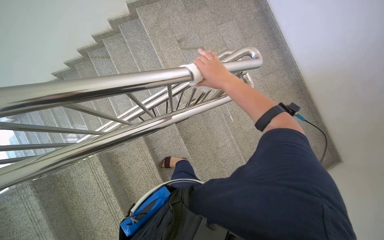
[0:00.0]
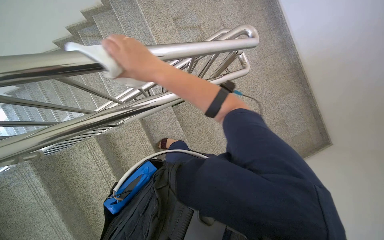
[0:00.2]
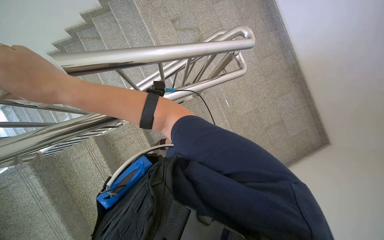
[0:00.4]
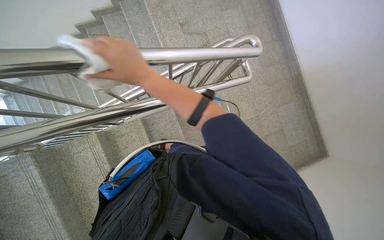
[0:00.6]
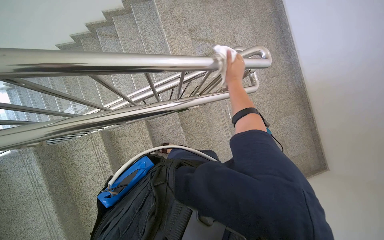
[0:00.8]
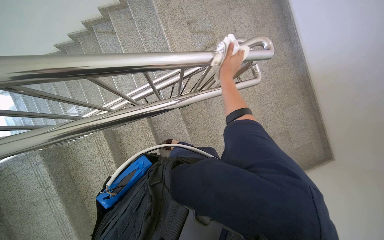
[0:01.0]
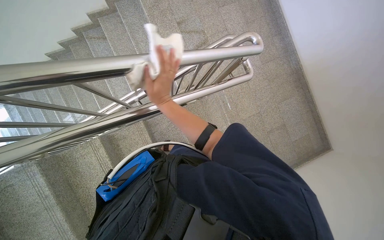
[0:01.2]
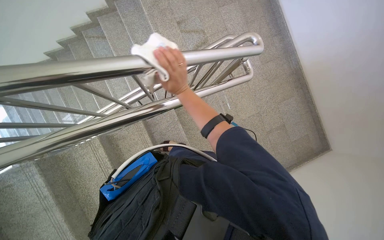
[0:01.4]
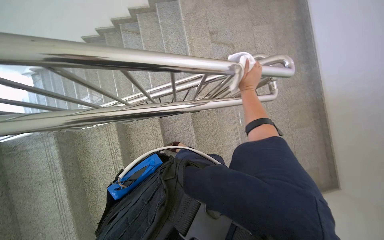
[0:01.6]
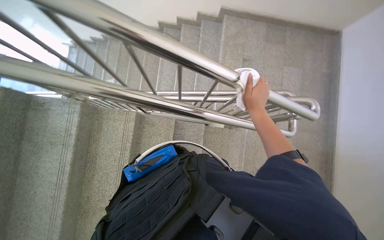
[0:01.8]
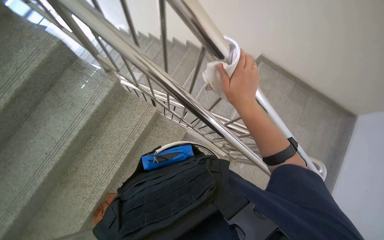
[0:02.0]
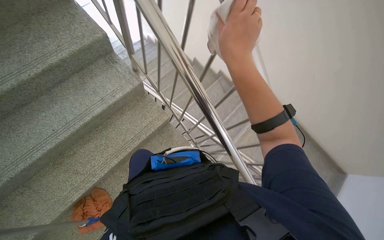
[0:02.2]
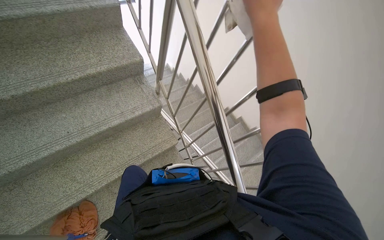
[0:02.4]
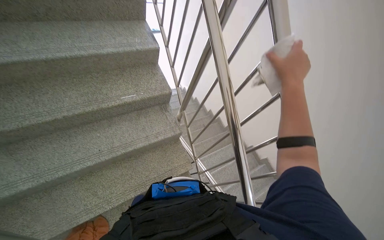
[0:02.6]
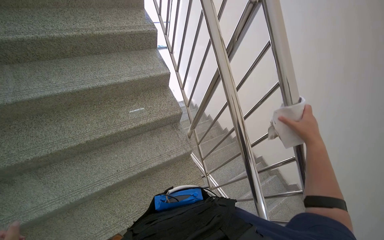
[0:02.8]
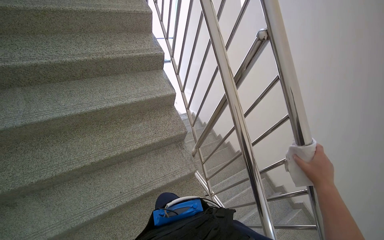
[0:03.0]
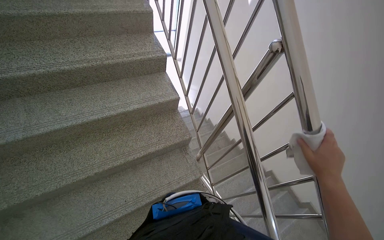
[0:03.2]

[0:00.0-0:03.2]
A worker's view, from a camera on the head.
Job: wiping surfaces.
The whole recording: Wiping stair railing. The worker wipes the metal stair railing with a cloth.
0:00.0 to 0:01.6: The right hand goes left and right, approximately 50 cm each way, reversing 3 times.
0:01.6 to 0:03.2: The wearer moves some 70 cm. The wearer's head swings approximately 75 degrees to the left. The wearer looks some 45 degrees further upward.

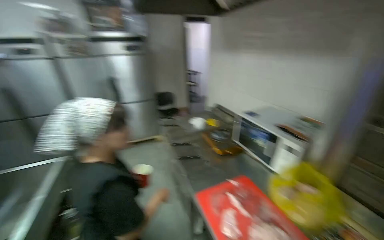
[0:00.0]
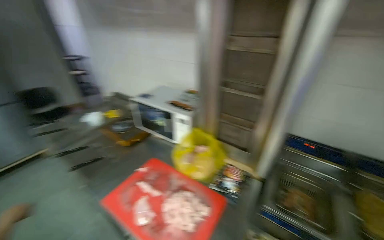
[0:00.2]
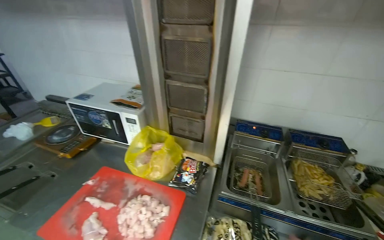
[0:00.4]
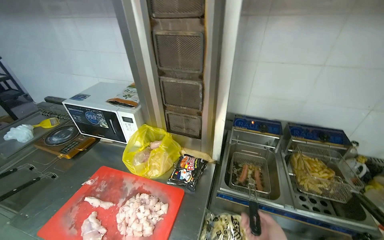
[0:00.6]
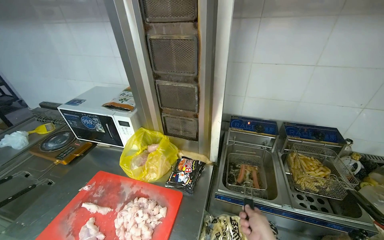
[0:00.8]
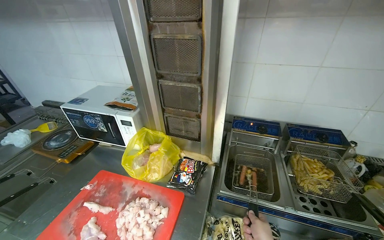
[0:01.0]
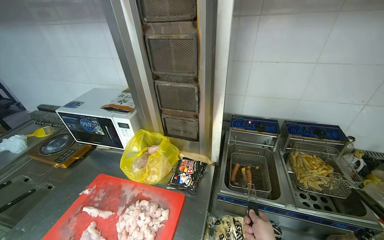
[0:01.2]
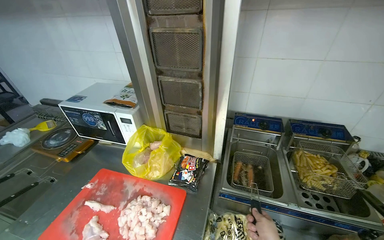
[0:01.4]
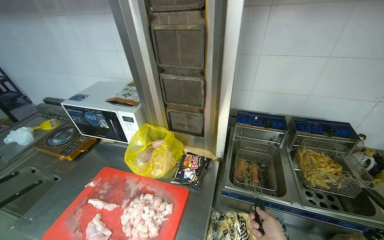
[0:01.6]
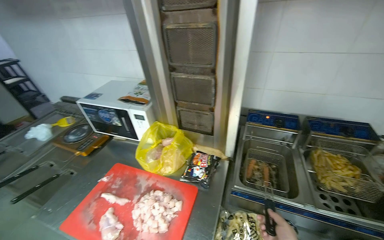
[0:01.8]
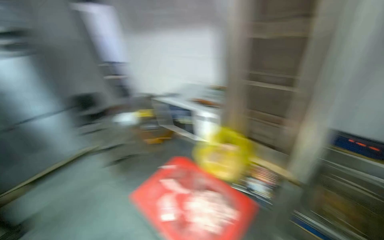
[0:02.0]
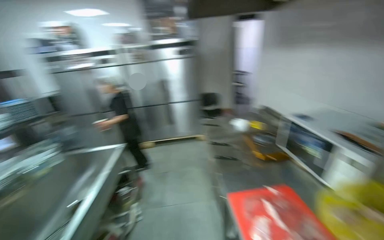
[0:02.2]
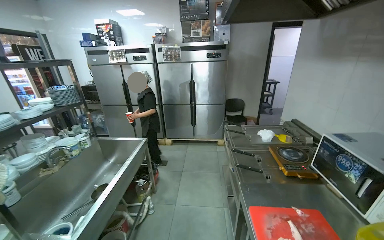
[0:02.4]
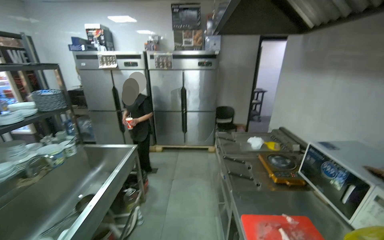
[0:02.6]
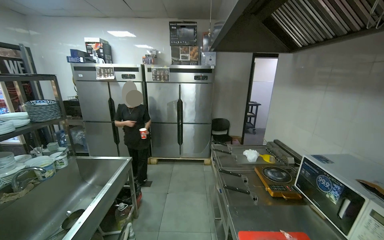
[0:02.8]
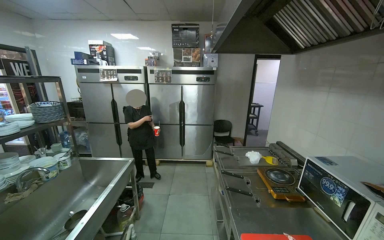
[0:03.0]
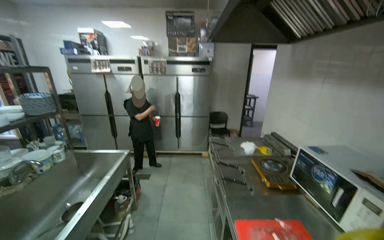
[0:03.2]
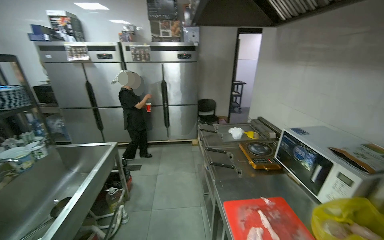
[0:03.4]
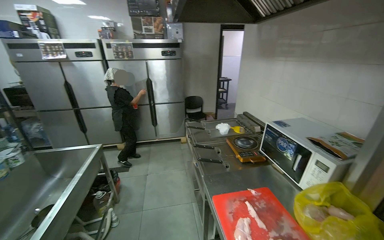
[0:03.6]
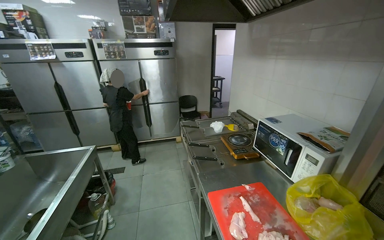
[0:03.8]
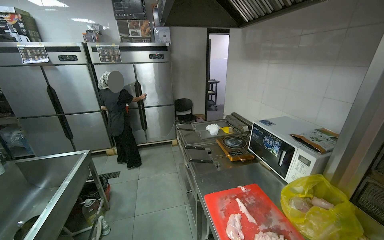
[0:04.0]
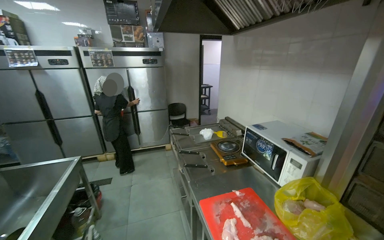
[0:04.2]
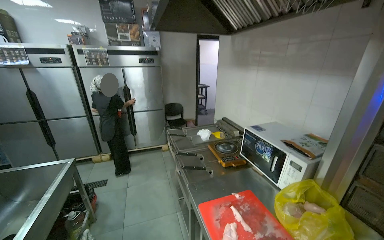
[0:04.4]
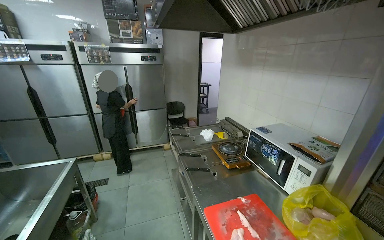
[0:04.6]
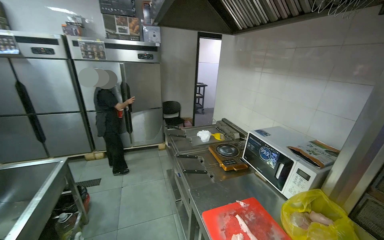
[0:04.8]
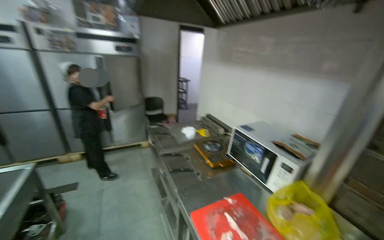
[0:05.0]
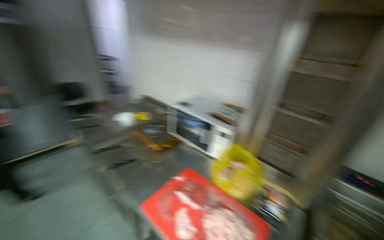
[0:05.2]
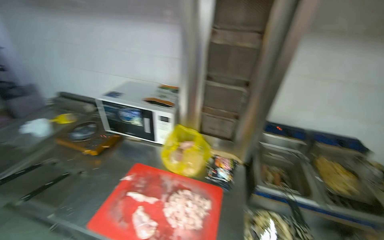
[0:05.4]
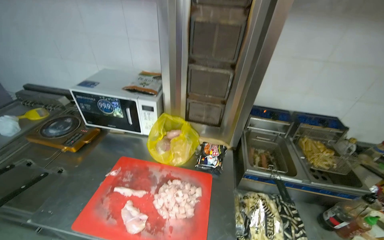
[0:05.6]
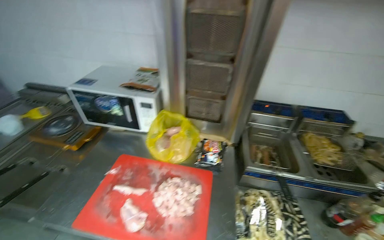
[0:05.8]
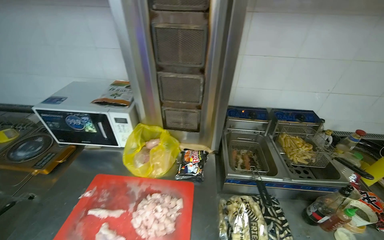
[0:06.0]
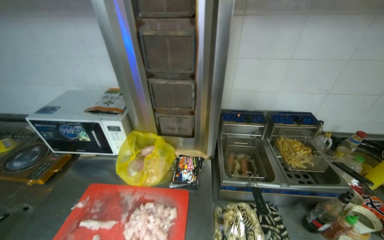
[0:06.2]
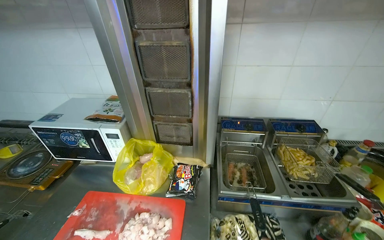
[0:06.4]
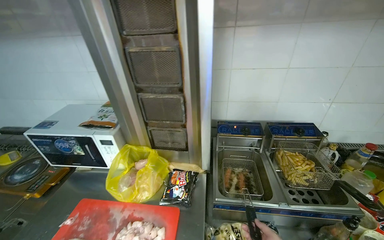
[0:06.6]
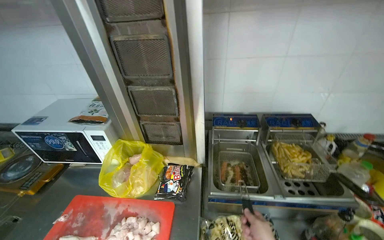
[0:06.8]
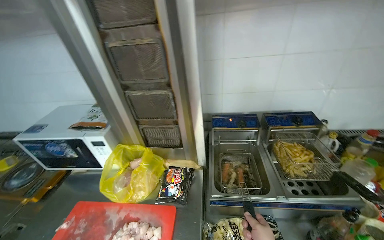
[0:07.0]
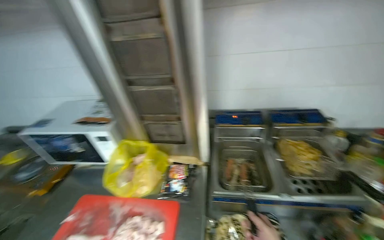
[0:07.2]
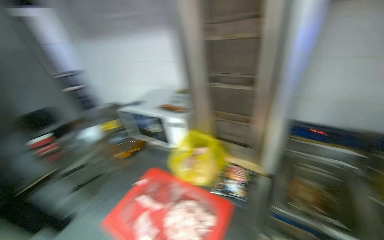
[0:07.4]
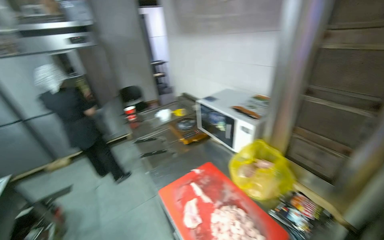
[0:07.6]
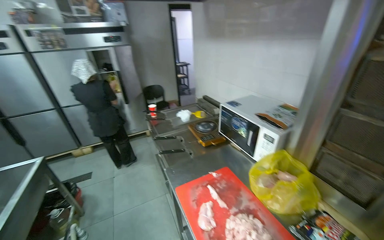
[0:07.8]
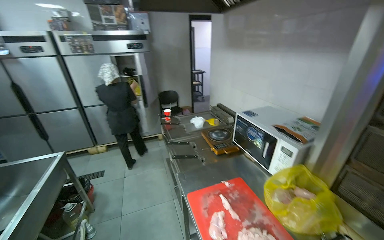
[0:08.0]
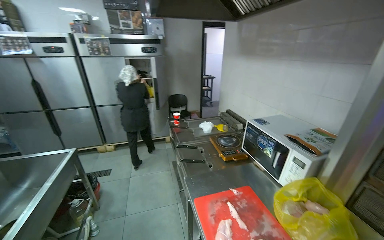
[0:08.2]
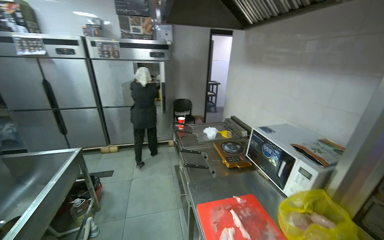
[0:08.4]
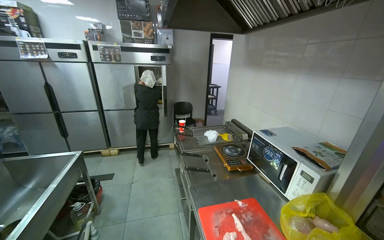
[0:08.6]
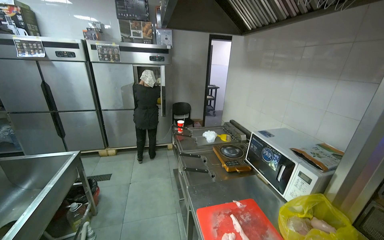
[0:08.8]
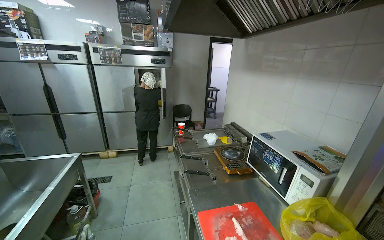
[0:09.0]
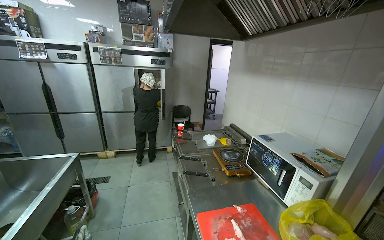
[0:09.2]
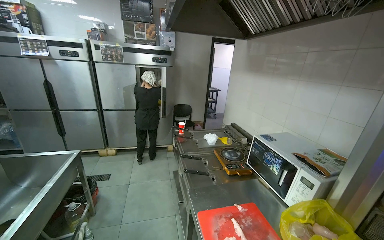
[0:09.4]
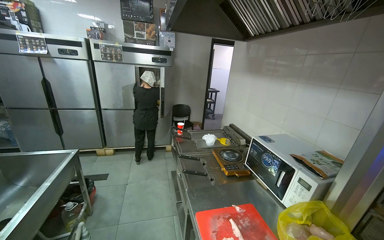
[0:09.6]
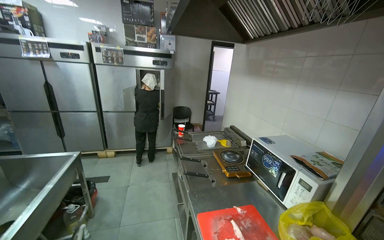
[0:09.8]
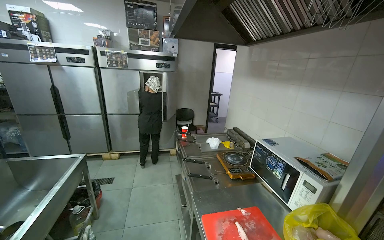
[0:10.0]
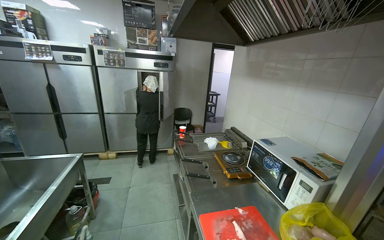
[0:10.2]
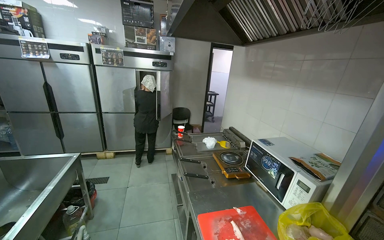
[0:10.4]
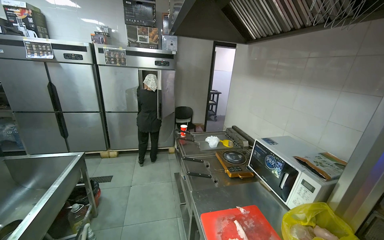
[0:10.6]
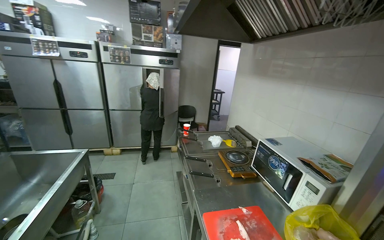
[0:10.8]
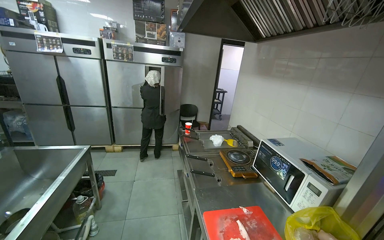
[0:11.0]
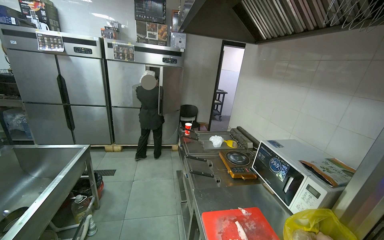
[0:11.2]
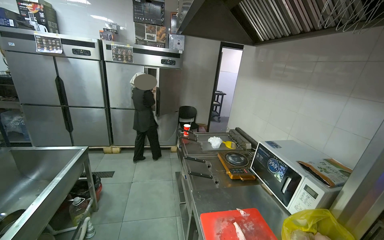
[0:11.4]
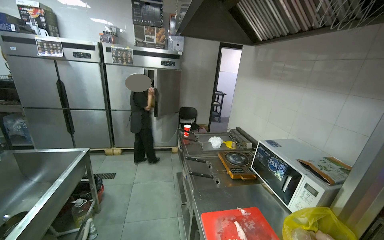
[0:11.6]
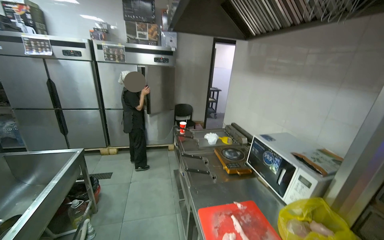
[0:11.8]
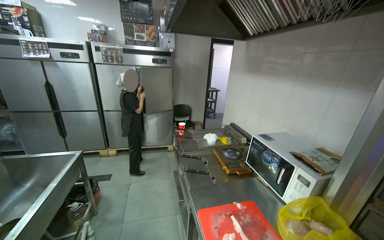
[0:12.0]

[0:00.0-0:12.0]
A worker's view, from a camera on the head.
Job: cooking food.
The whole recording: Frying food and managing ingredients. The worker fries food in the deep fryer and frequently checks ingredients in the refrigerator.
0:00.0 to 0:01.6: The head rotates some 50 degrees to the right. The wearer looks approximately 10 degrees further downward.
0:01.6 to 0:03.0: The wearer looks about 70 degrees further to the left. The view tips upward by some 15 degrees.
0:03.0 to 0:04.4: The view swings about 15 degrees to the right.
0:04.4 to 0:06.0: The wearer looks about 65 degrees further to the right. The camera pitches downward, by some 20 degrees.
0:07.6 to 0:09.0: The head turns to the left by some 20 degrees.

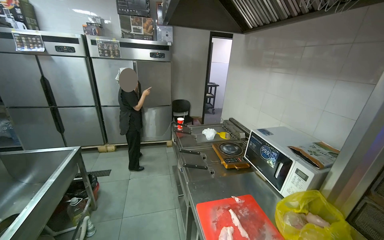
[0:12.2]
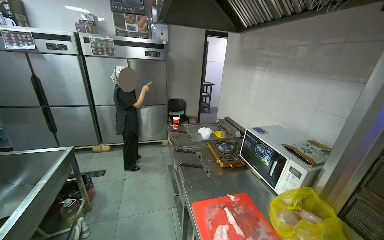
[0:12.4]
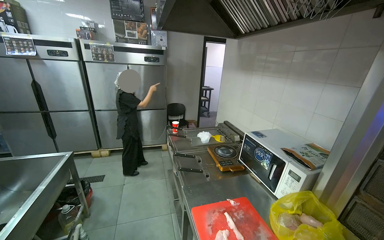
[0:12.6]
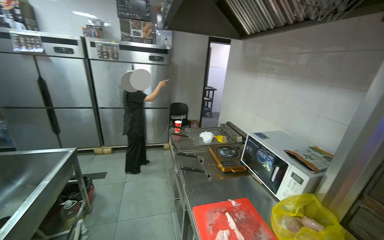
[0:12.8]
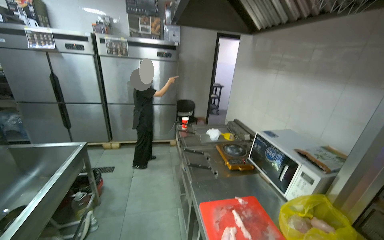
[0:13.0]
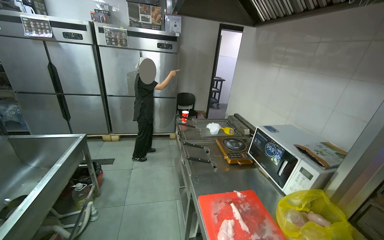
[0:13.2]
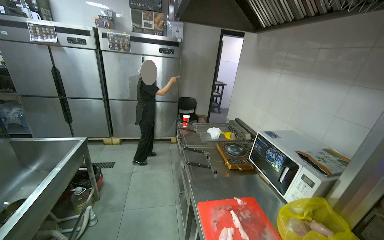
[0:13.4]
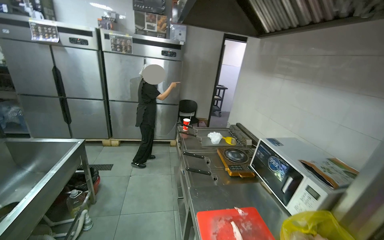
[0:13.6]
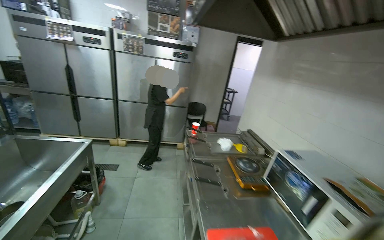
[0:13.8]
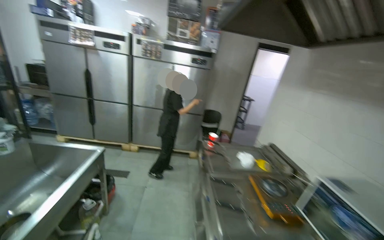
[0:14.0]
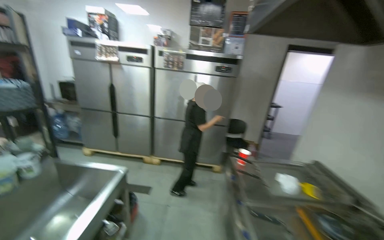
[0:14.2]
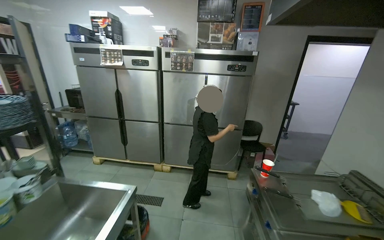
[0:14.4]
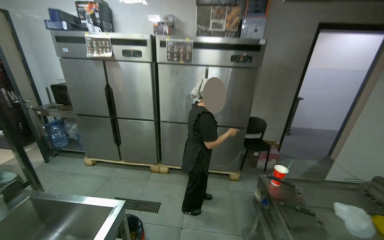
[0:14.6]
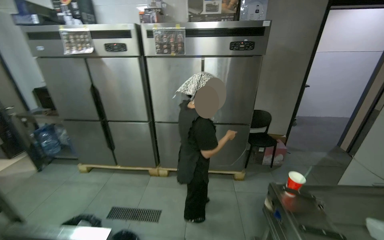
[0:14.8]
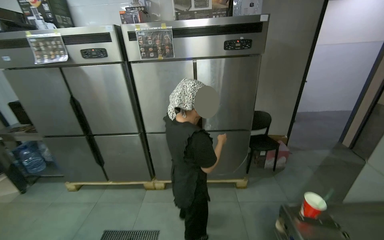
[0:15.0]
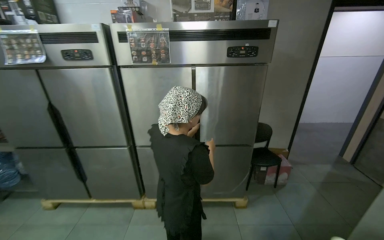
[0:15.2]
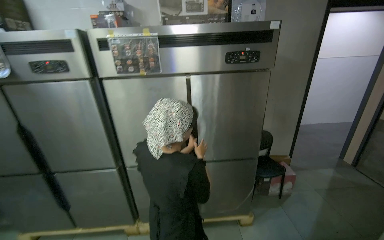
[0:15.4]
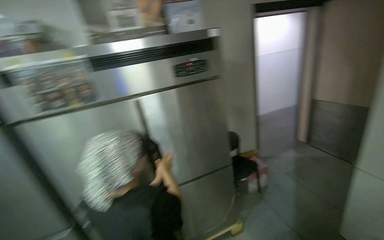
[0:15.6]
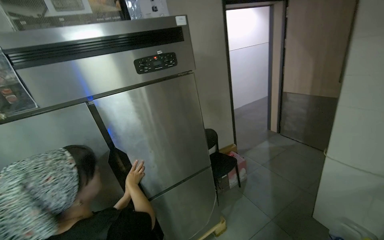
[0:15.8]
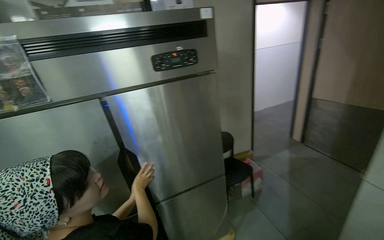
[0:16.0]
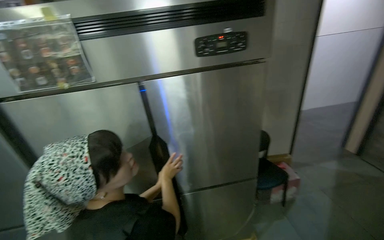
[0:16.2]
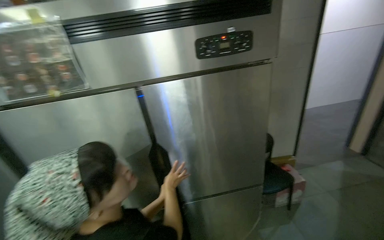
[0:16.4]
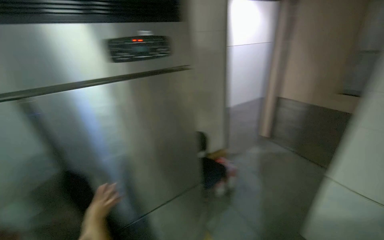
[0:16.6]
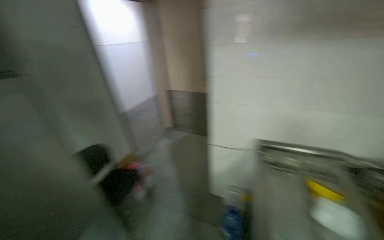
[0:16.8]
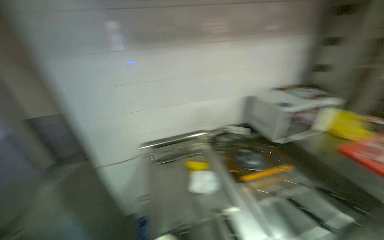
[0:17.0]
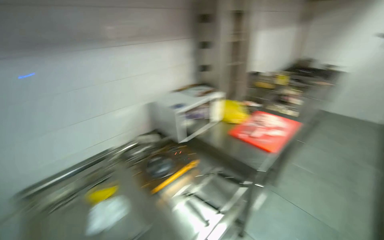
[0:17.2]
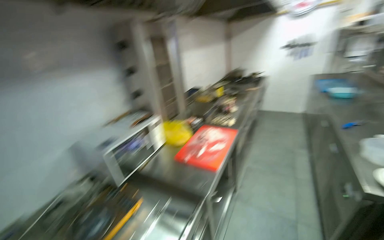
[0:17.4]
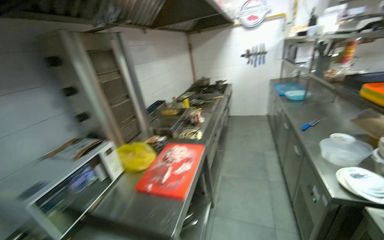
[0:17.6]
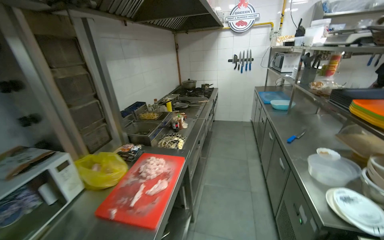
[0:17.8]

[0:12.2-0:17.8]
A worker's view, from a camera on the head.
Job: cooking food.
The whole recording: Frying food and managing ingredients. The worker fries food in the deep fryer and frequently checks ingredients in the refrigerator.
0:13.6 to 0:15.0: The head travels approximately 1 m.
0:15.0 to 0:16.4: The wearer moves some 80 cm.
0:16.4 to 0:17.8: The camera travels approximately 1 m. The wearer's head swings approximately 160 degrees to the right. The view tips upward by roughly 10 degrees.
